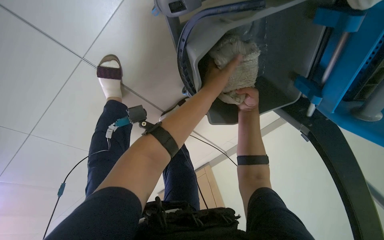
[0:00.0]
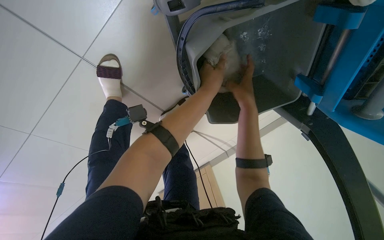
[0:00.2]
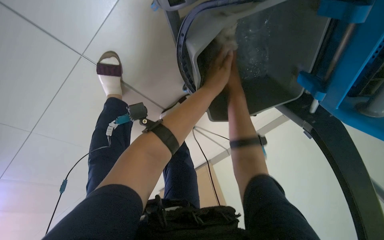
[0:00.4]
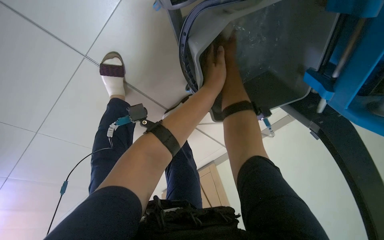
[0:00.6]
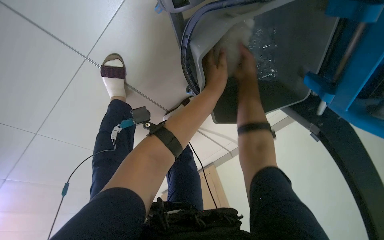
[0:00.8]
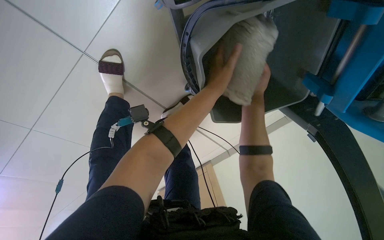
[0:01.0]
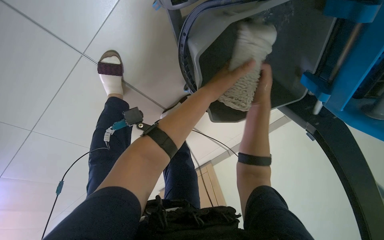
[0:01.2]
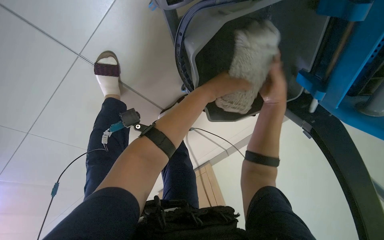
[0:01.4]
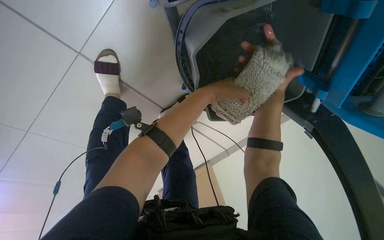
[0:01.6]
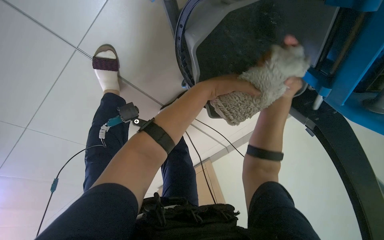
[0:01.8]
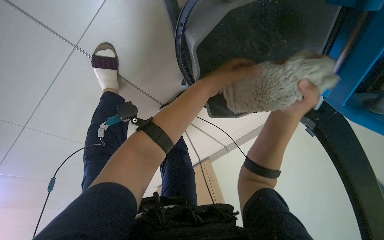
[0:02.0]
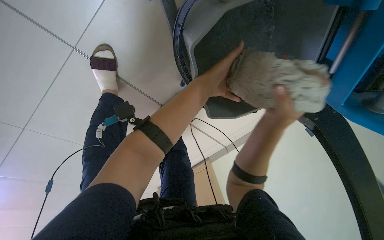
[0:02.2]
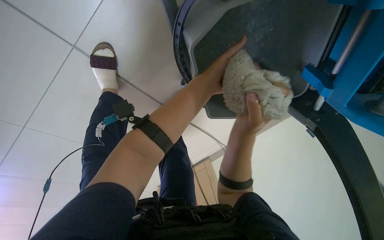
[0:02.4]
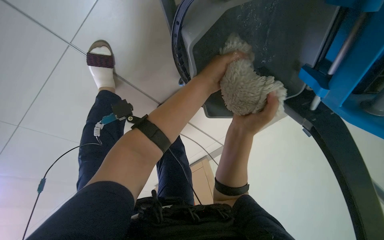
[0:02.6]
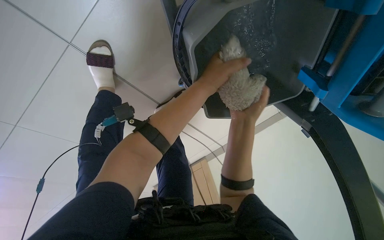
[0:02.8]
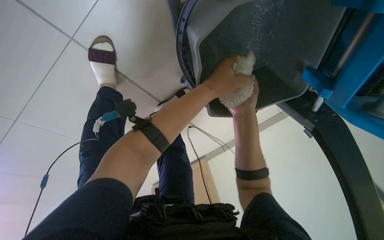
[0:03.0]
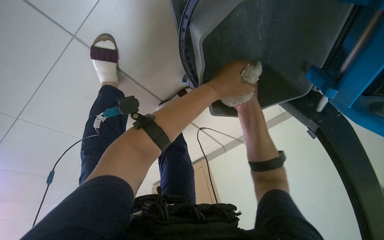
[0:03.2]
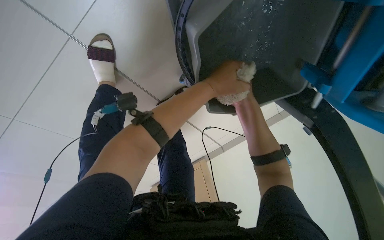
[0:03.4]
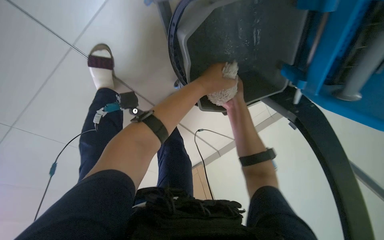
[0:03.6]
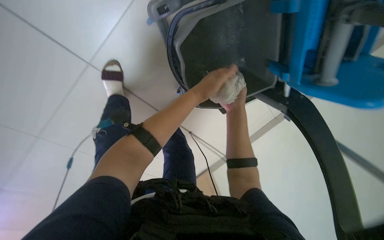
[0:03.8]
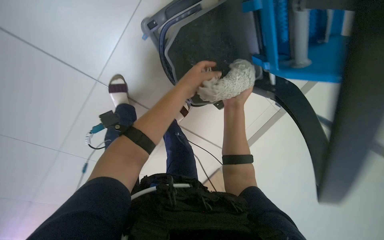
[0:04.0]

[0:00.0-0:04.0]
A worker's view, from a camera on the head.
Job: preparing cleaning supplies.
The whole recording: Preparing cleaning supplies. The worker puts the mop into the cleaning cart and wrings out a cloth.
0:00.0 to 0:01.4: The right hand travels up the picture and back again, roughly 15 cm each way.
0:01.4 to 0:02.6: The right hand goes approximately 20 cm to the left, down the picture and nearer to the camera.
0:02.6 to 0:04.0: The view tips upward by some 15 degrees.

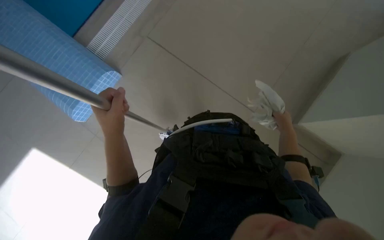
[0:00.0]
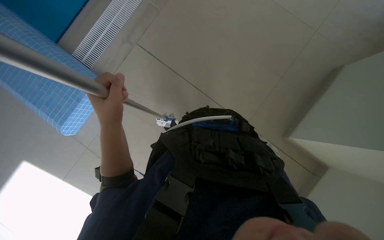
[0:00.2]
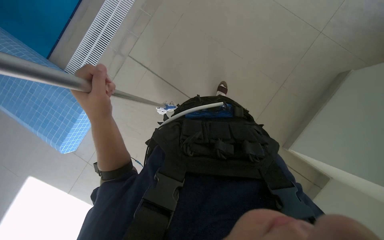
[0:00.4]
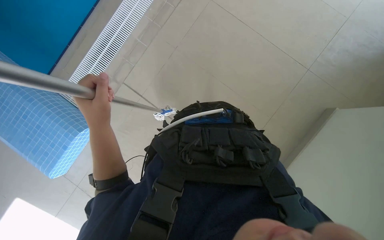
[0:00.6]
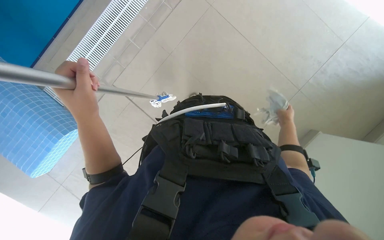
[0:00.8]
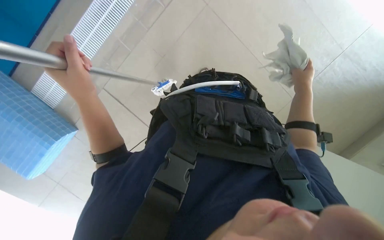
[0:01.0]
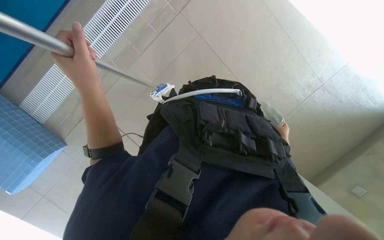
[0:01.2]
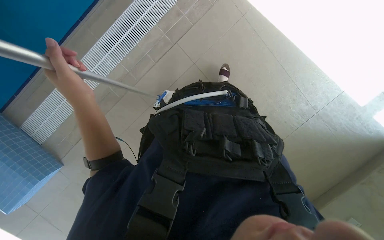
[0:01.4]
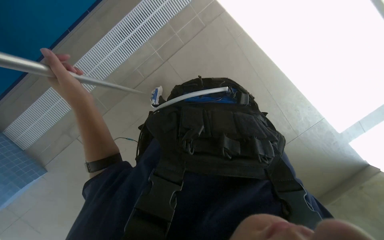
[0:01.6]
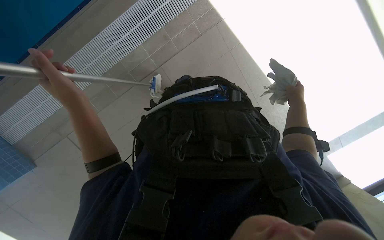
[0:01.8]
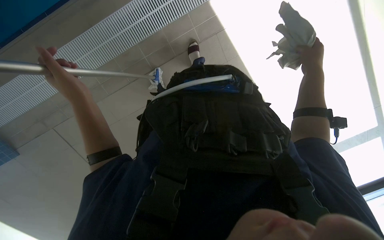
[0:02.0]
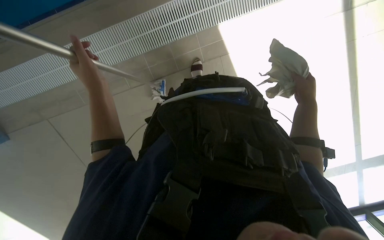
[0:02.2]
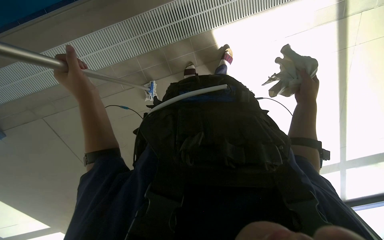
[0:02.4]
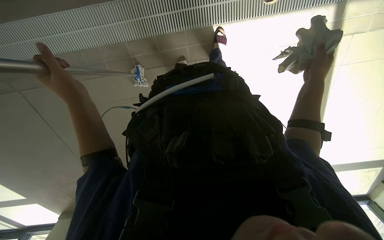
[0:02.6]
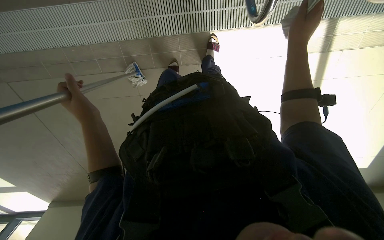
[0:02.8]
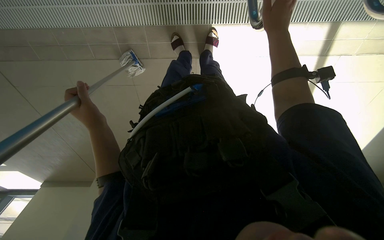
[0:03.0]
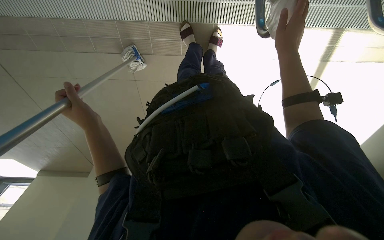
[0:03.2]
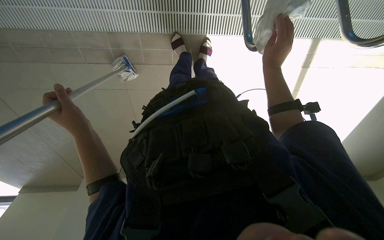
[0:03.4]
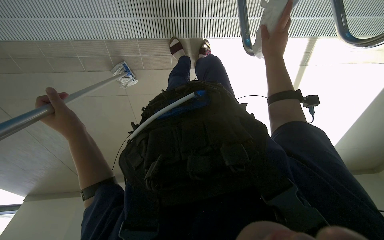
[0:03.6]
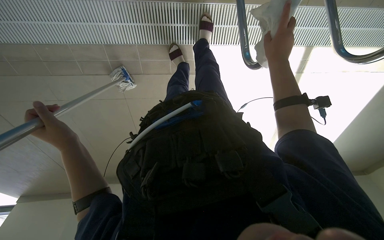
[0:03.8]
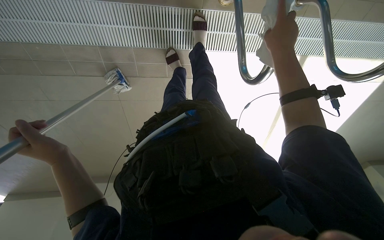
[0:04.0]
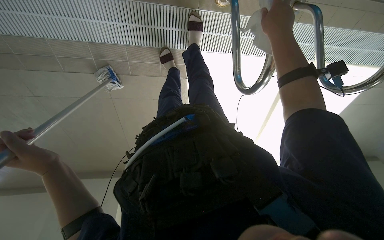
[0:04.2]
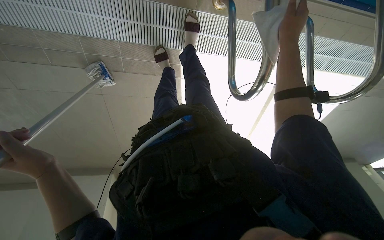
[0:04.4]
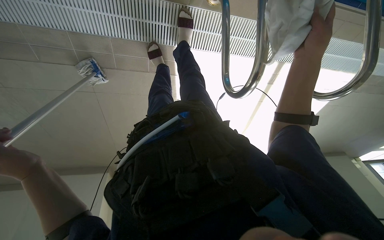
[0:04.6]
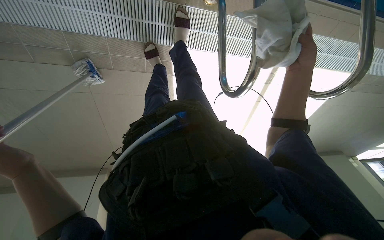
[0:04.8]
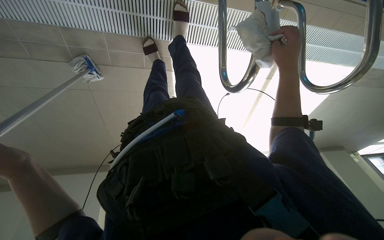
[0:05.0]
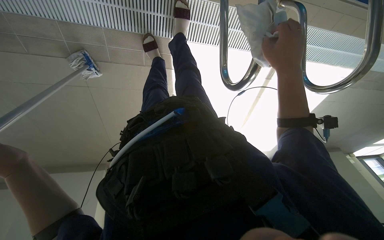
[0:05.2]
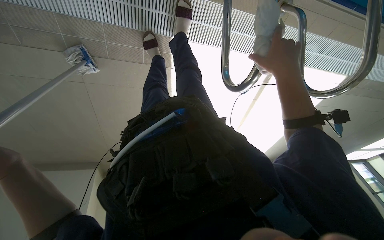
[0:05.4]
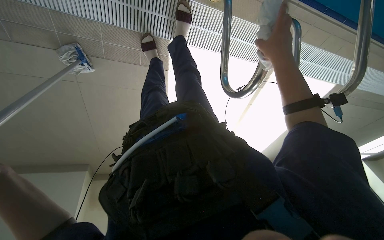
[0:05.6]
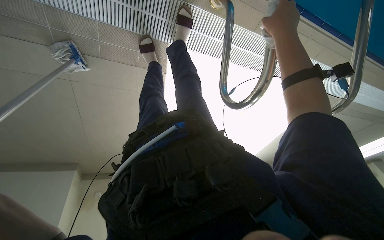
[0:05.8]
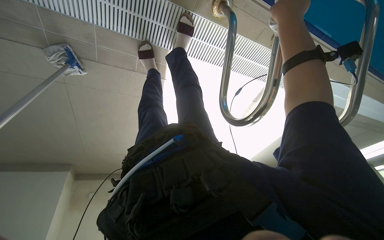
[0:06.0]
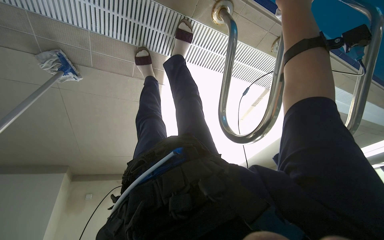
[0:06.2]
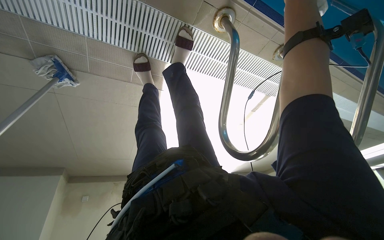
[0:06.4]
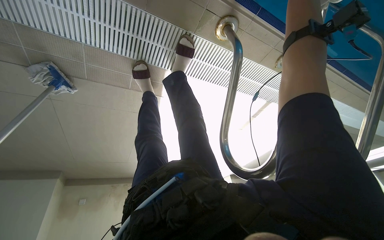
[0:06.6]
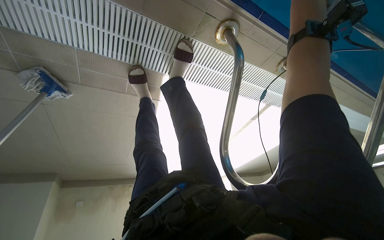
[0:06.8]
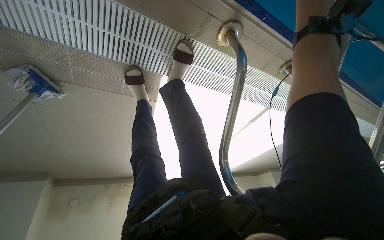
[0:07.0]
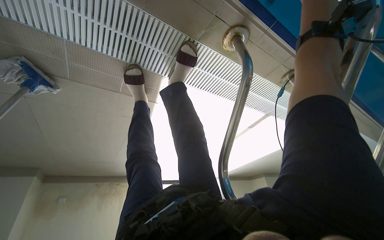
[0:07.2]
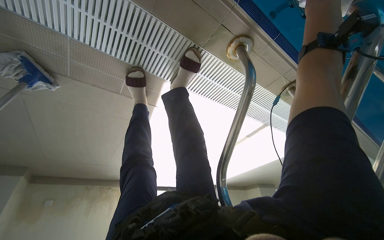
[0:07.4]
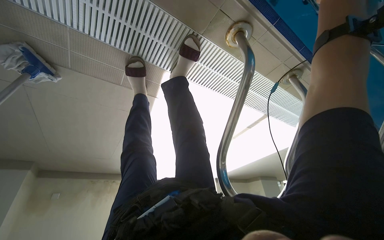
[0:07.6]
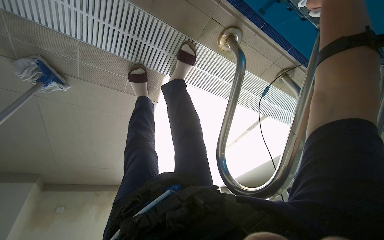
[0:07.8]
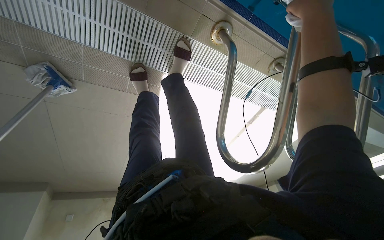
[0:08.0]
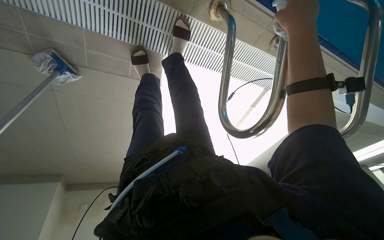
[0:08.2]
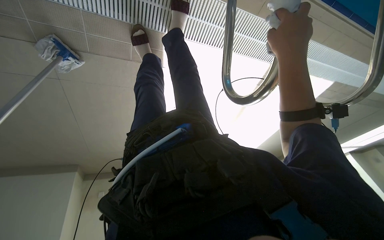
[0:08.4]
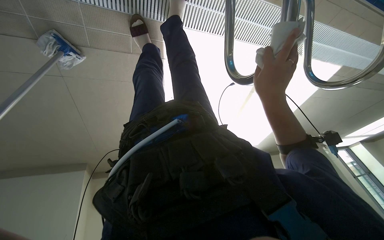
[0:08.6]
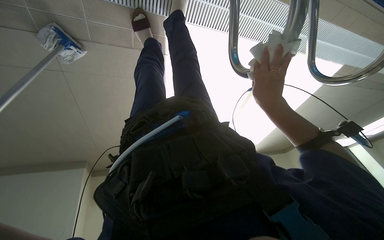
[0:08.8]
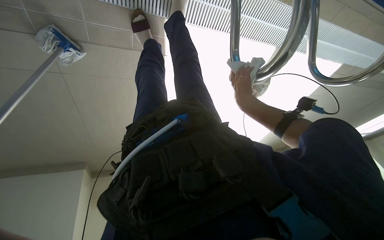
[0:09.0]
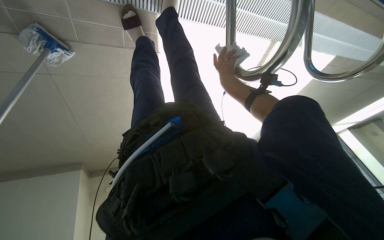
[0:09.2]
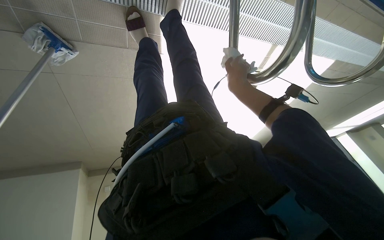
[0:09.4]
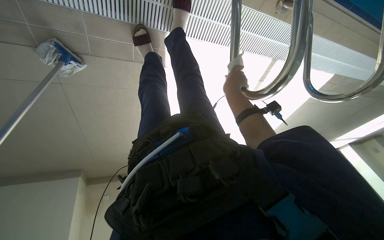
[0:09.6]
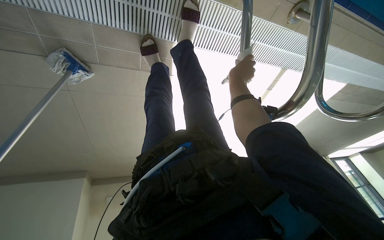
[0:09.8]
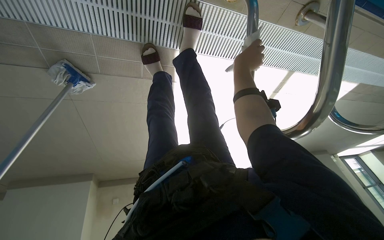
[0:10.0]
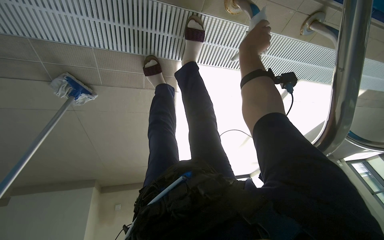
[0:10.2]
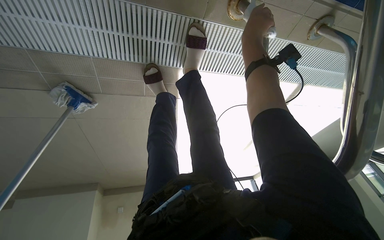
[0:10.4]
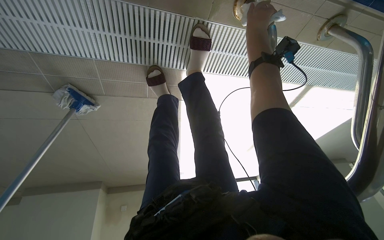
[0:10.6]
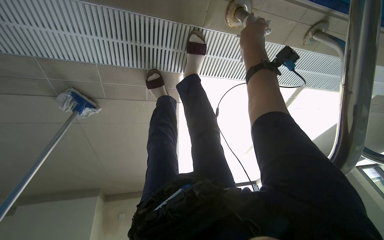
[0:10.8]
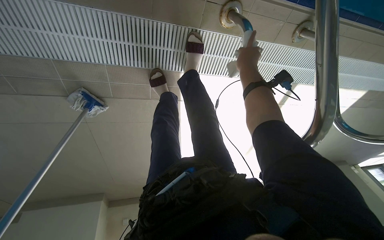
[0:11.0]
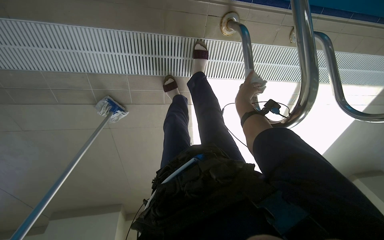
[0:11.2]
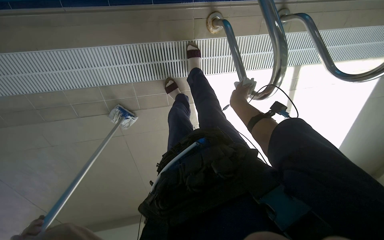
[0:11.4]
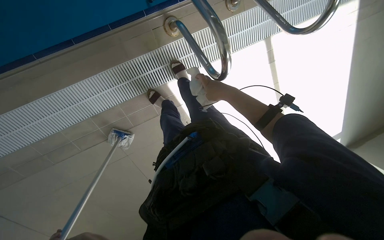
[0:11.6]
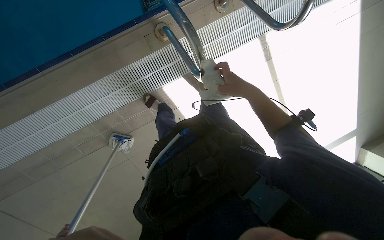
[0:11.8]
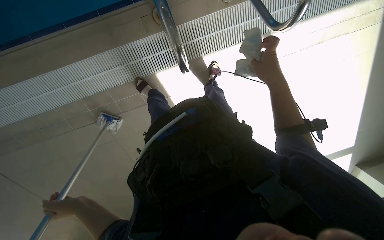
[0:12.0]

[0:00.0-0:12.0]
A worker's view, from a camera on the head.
Job: wiping surfaces.
The whole recording: Wiping pool handrails with cloth. The worker wipes the metal handrails of the pool ladder with a cloth.
0:00.0 to 0:01.6: The right hand moves some 15 cm up the picture and comes back.
0:01.6 to 0:03.0: The right hand travels up the picture by roughly 40 cm.
0:07.6 to 0:09.0: The right hand is displaced down the picture by some 50 cm.
0:09.0 to 0:10.4: The right hand is displaced up the picture by some 50 cm.
0:10.4 to 0:12.0: The right hand travels down the picture by about 35 cm.

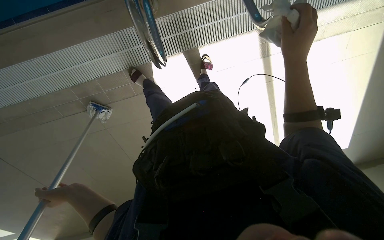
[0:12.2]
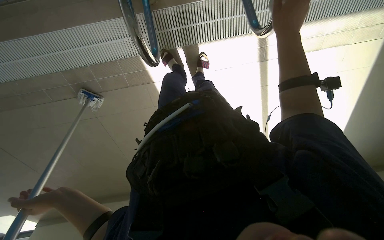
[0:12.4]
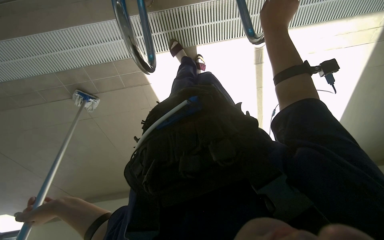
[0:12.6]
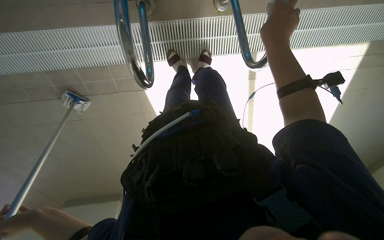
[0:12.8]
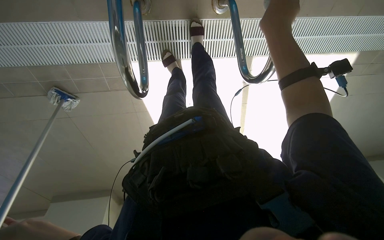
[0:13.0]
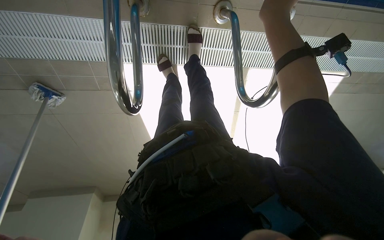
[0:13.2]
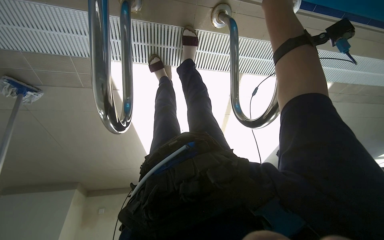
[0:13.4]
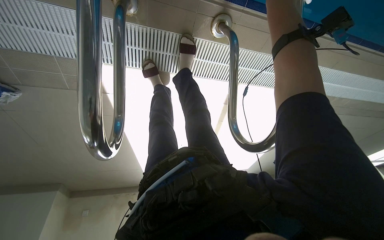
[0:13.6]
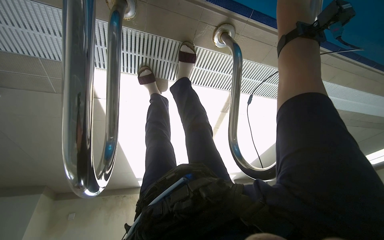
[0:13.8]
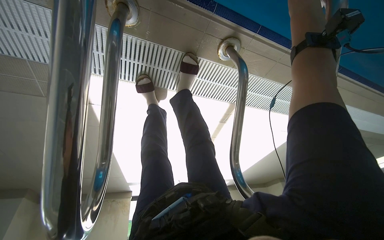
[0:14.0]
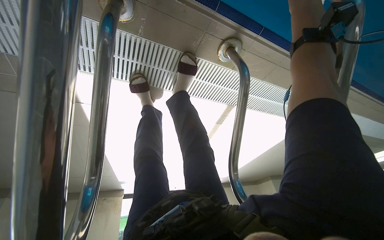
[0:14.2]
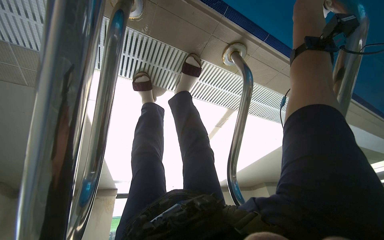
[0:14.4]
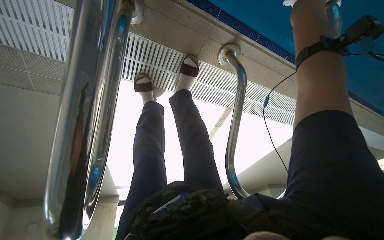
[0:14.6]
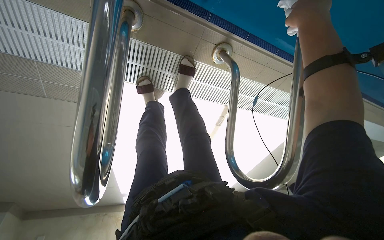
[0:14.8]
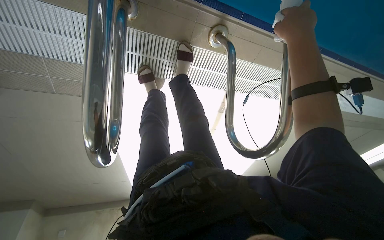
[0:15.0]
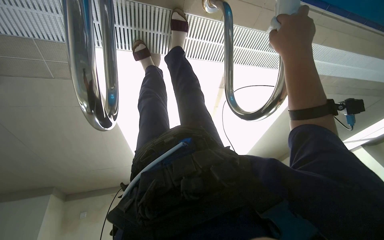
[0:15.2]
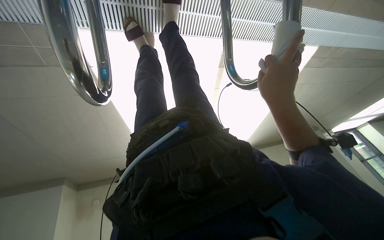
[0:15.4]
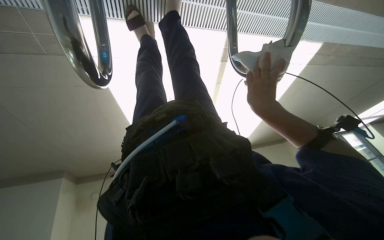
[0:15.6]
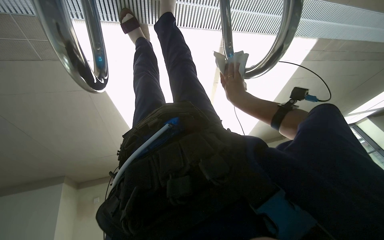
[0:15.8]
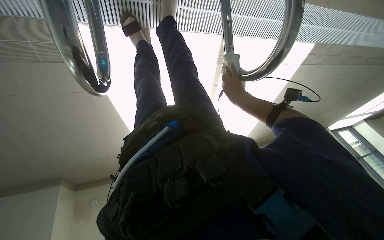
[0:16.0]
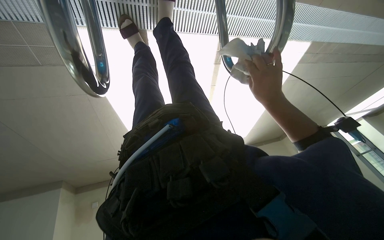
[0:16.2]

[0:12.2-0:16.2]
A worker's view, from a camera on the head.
Job: wiping surfaces.
The whole recording: Wiping pool handrails with cloth. The worker wipes the metal handrails of the pool ladder with a cloth.
0:14.8 to 0:16.2: The camera pitches downward, by approximately 20 degrees. The right hand shifts approximately 40 cm down the picture and farther from the camera.
